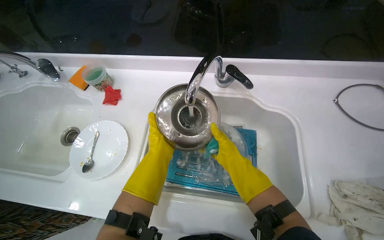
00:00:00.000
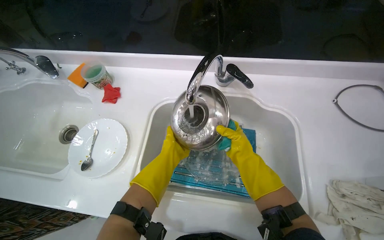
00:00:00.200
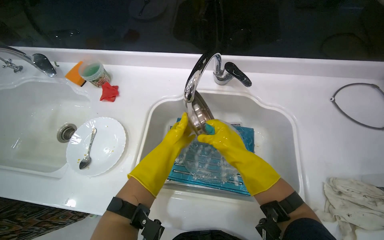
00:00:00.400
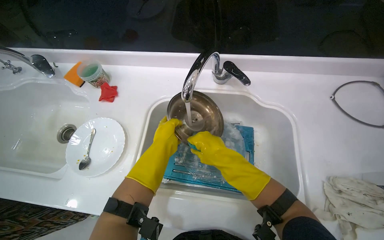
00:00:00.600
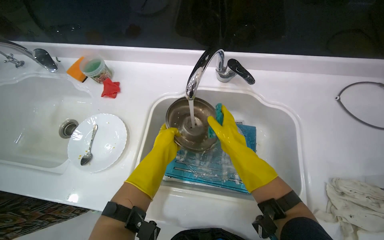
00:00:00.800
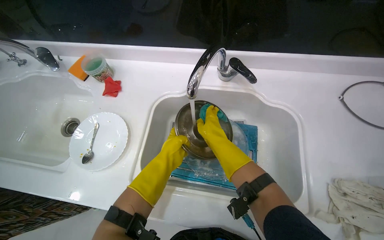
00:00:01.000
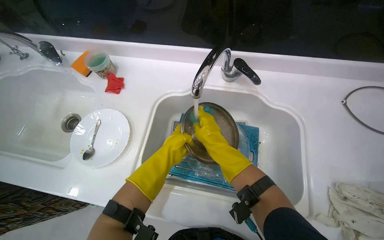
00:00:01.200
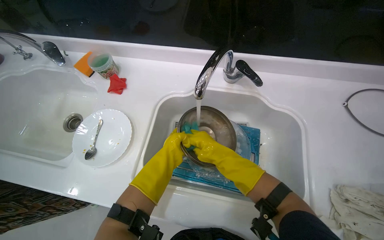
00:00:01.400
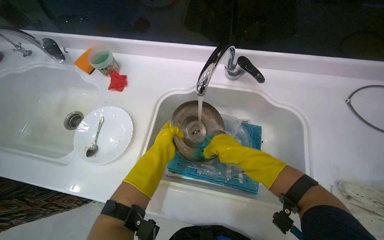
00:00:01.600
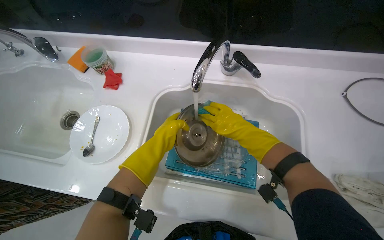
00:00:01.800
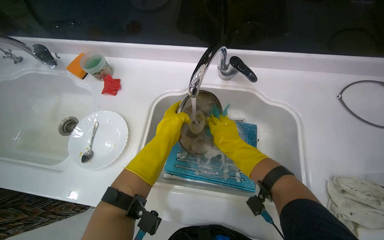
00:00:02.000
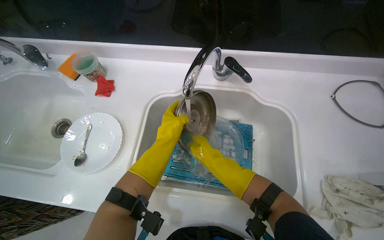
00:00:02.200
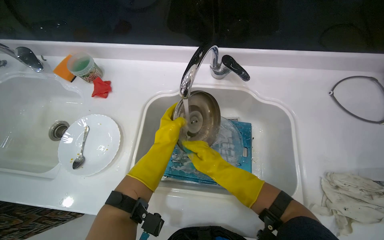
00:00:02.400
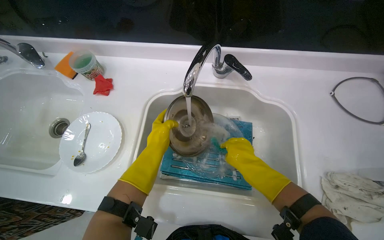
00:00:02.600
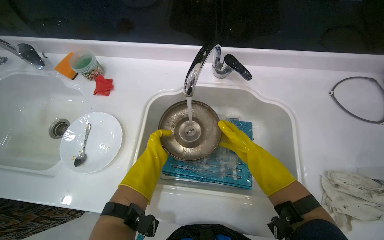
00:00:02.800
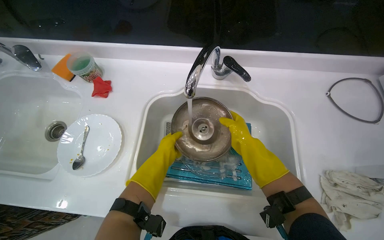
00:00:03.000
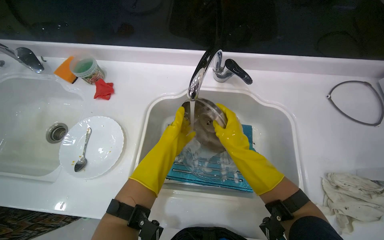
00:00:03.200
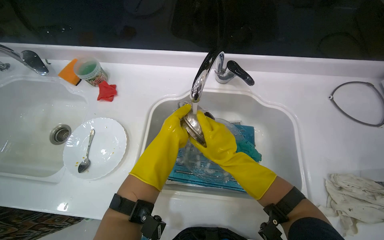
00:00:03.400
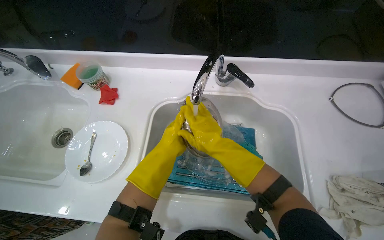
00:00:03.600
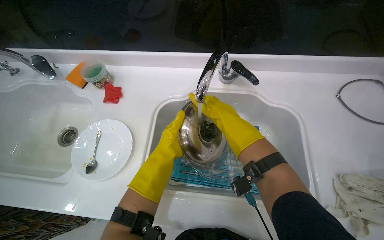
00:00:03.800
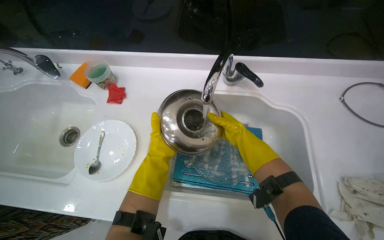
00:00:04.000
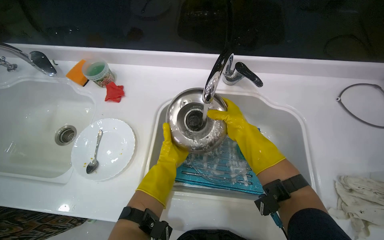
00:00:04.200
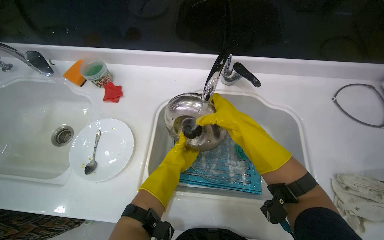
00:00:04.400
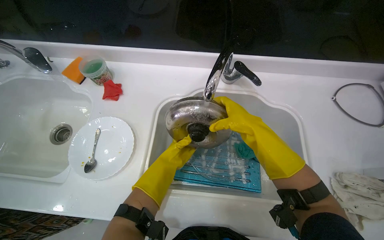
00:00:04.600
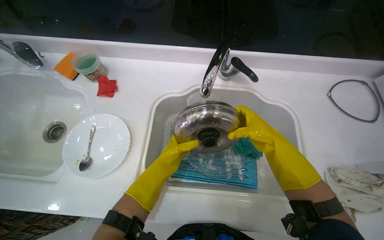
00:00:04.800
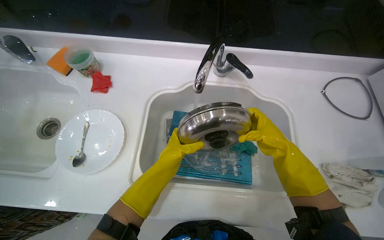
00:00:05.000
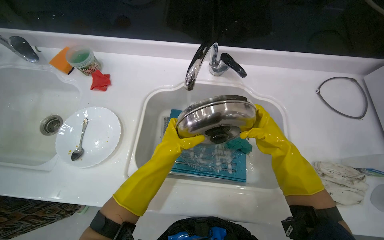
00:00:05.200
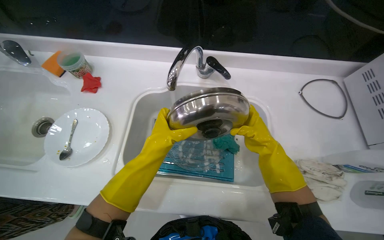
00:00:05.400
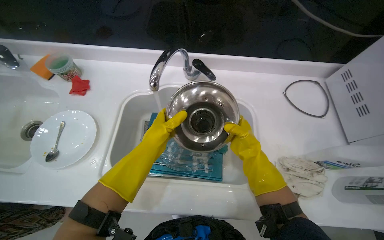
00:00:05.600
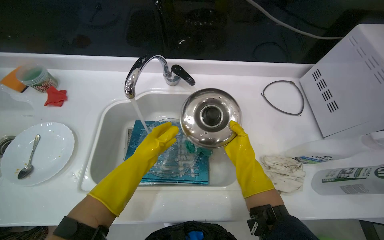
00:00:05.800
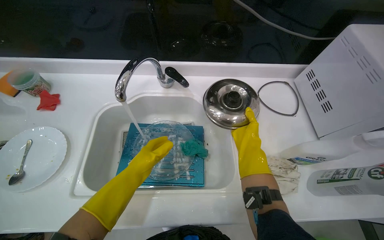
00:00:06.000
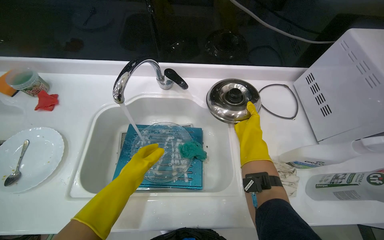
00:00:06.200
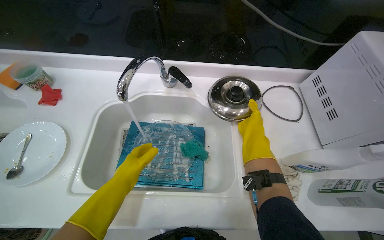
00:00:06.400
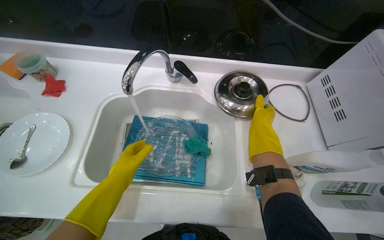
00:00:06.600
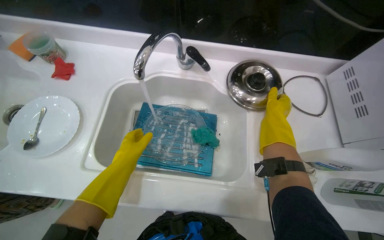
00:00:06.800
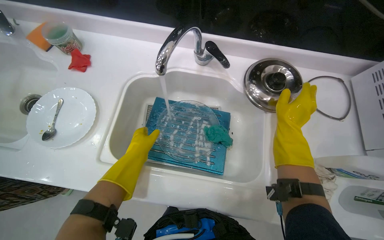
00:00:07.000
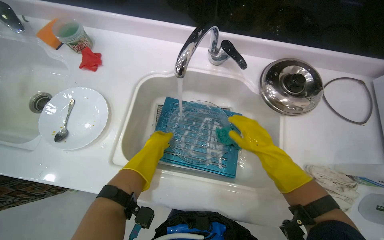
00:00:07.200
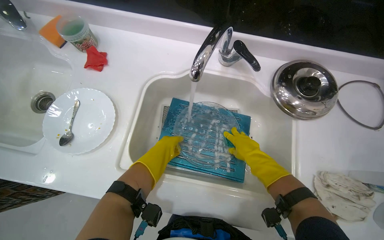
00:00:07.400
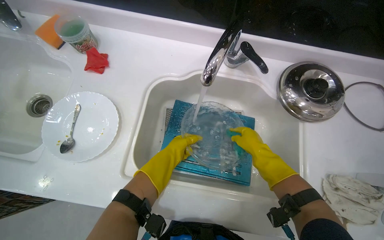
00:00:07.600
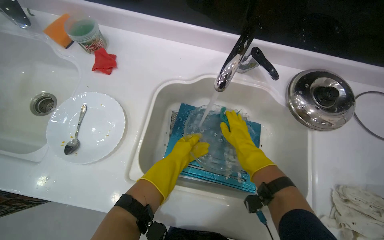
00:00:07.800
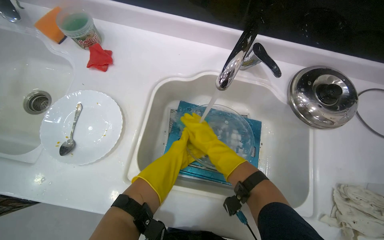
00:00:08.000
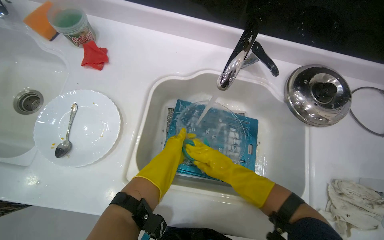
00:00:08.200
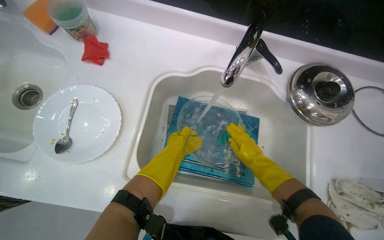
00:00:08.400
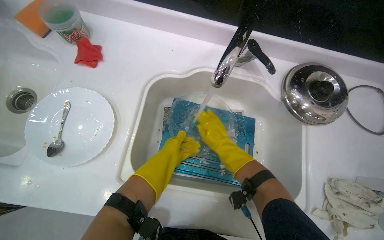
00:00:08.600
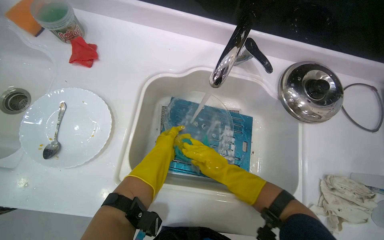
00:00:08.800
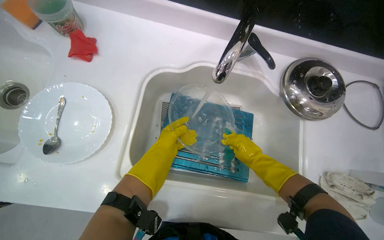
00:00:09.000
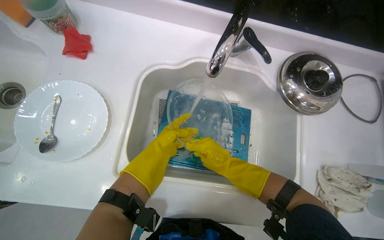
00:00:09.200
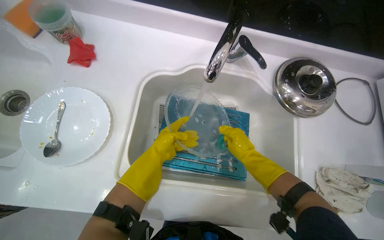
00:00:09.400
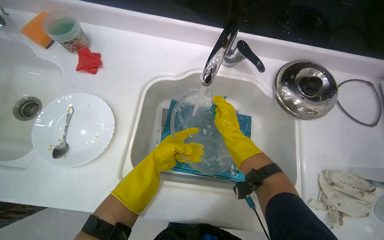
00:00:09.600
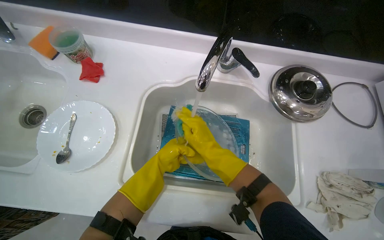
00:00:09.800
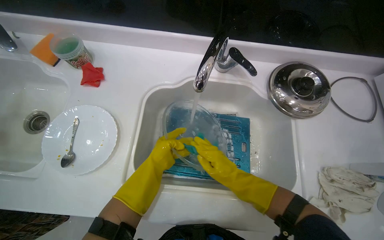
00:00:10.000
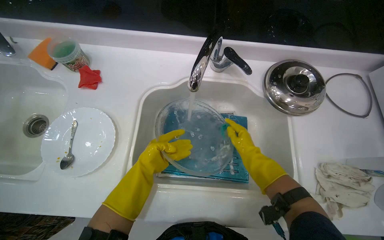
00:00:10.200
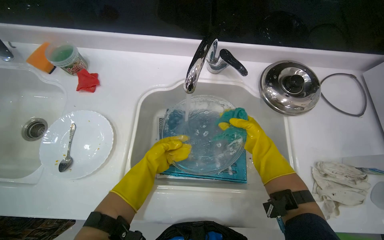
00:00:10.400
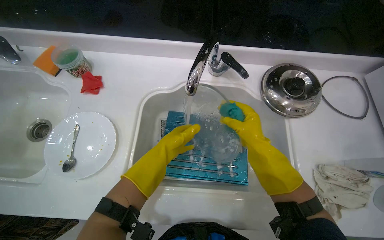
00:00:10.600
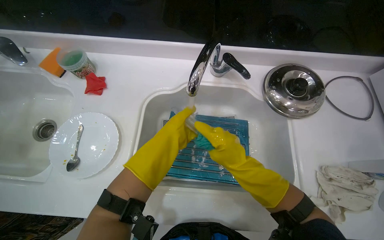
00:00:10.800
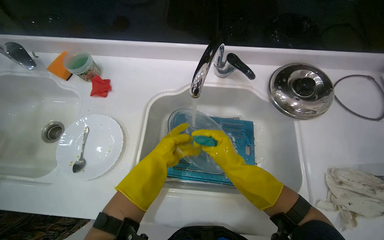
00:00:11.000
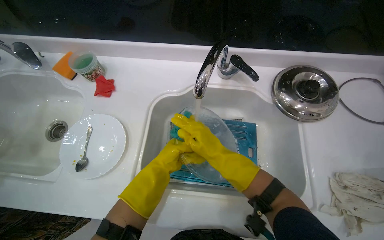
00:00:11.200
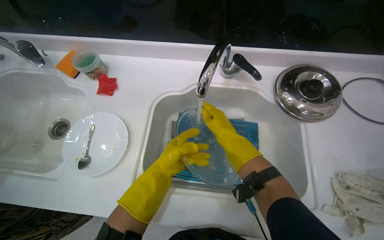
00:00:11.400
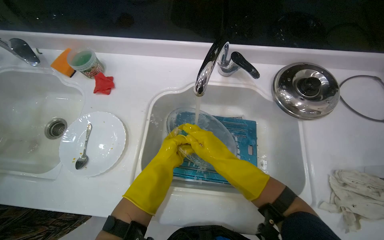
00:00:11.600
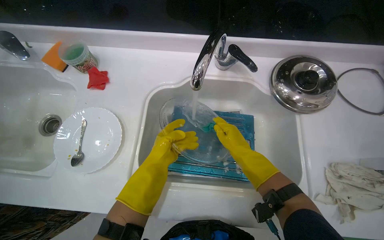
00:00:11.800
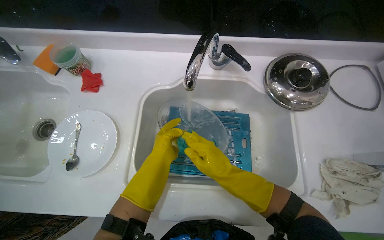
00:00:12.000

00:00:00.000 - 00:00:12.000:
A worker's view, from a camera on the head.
Job: cleaning kitchen.
The whole recording: Washing glass plate in kitchen sink. The worker scrubs and rinses a glass plate in the kitchen sink.
00:00:00.000 - 00:00:01.600: The hands make small movements and keep their place.
00:00:01.600 - 00:00:03.000: The right hand swings up and down the picture, roughly 10 cm each way, with 2 reversals.
00:00:03.000 - 00:00:04.400: The right hand goes nearer and farther, some 15 cm each way, reversing 2 times.
00:00:04.400 - 00:00:06.000: The right hand goes some 30 cm to the right; the left hand travels nearer to the camera and back again, some 15 cm each way.
00:00:06.000 - 00:00:07.600: The right hand reaches some 5 cm nearer to the camera, then returns, while the left hand heads farther from the camera, covering some 10 cm.
00:00:07.600 - 00:00:09.000: The right hand swings left and right, about 15 cm each way, with 3 reversals.
00:00:09.000 - 00:00:10.400: The right hand goes to the left and returns, roughly 15 cm each way. The left hand shifts roughly 10 cm nearer to the camera.
00:00:10.400 - 00:00:12.000: The right hand shifts about 10 cm to the left.

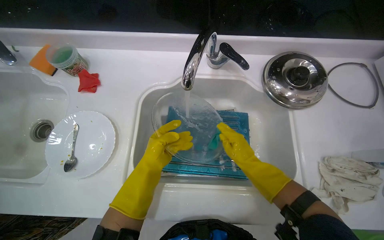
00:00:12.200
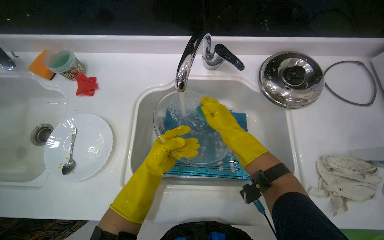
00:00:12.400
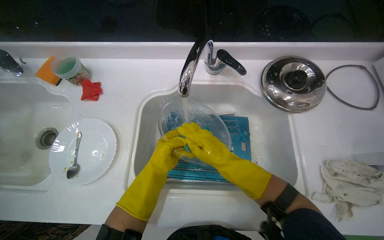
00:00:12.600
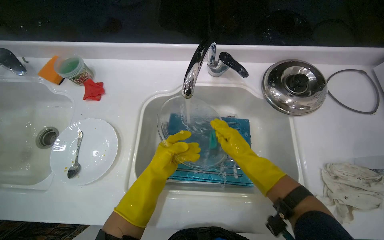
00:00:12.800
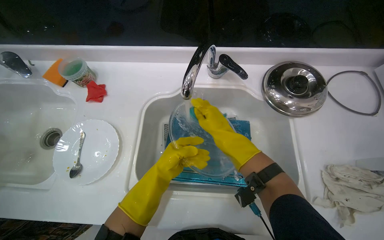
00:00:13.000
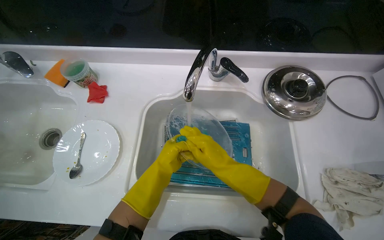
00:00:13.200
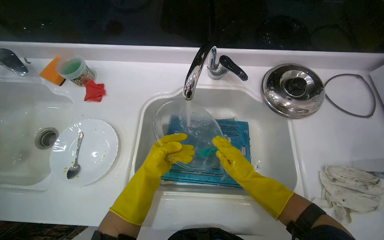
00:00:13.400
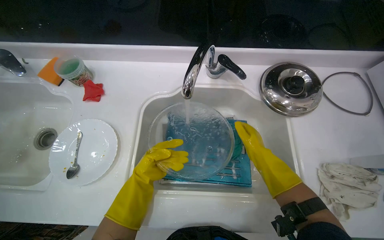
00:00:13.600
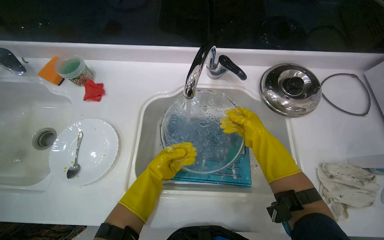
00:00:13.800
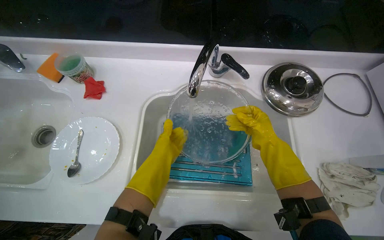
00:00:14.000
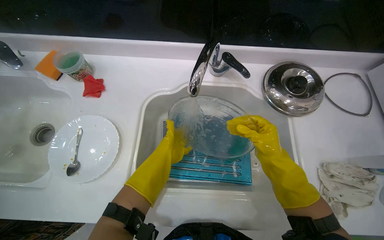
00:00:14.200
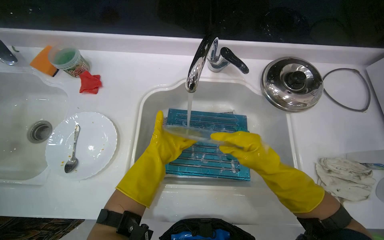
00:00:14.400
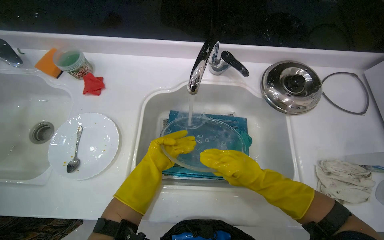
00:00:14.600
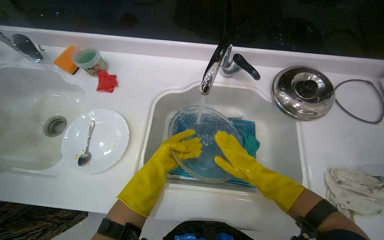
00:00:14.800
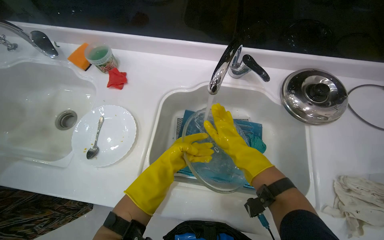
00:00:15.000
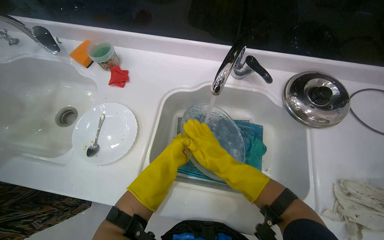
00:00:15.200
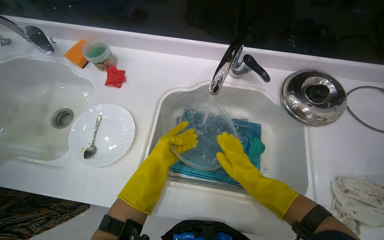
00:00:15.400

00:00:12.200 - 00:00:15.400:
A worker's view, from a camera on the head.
Job: cleaning kitchen.
The whole recording: Washing glass plate in kitchen sink. The worker scrubs and rinses a glass plate in the kitchen sink.
00:00:12.200 - 00:00:13.800: The right hand moves up the picture, approximately 10 cm, and goes to the left and returns, roughly 10 cm each way.
00:00:13.800 - 00:00:15.400: The right hand shifts approximately 10 cm down the picture, and reaches some 15 cm to the left, then returns.

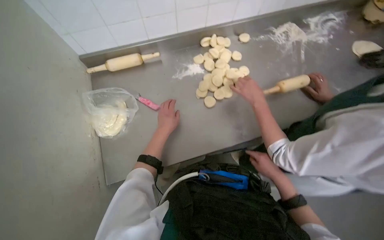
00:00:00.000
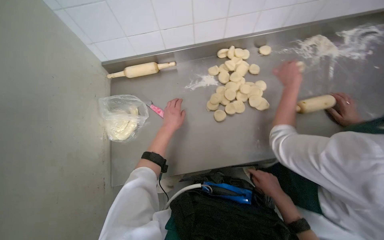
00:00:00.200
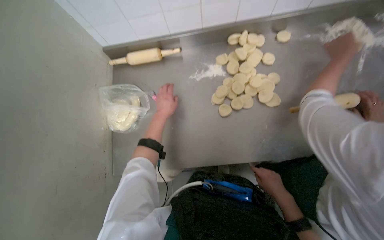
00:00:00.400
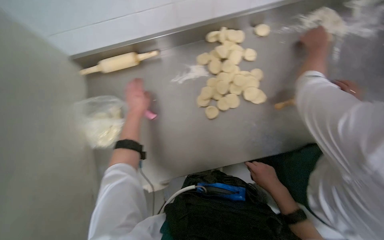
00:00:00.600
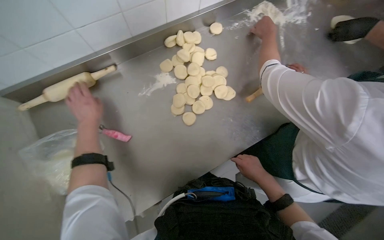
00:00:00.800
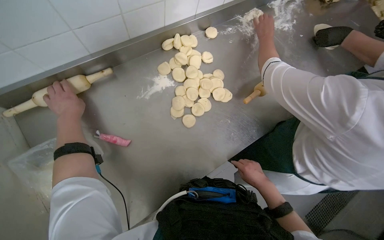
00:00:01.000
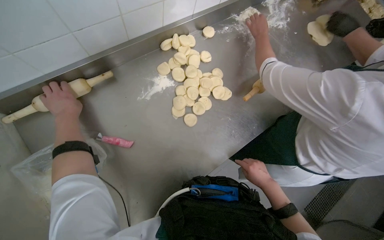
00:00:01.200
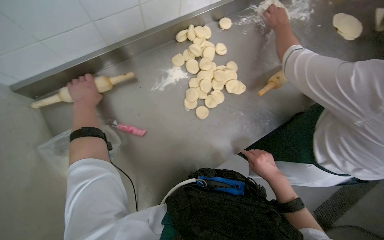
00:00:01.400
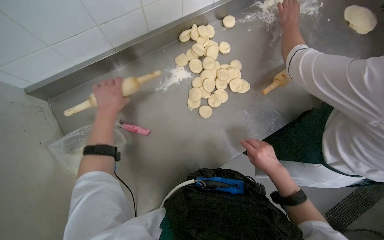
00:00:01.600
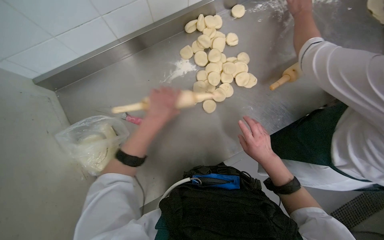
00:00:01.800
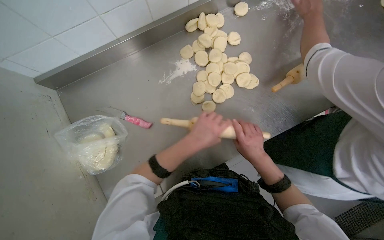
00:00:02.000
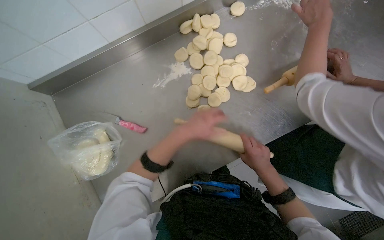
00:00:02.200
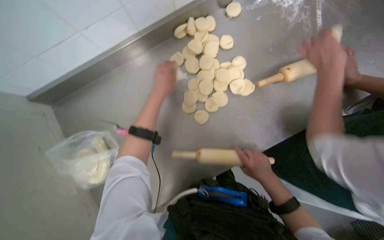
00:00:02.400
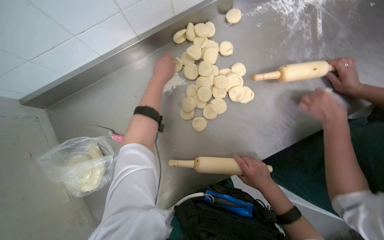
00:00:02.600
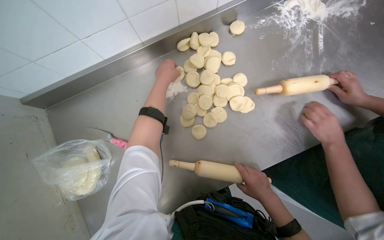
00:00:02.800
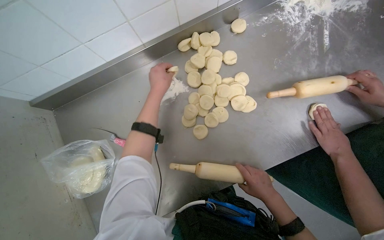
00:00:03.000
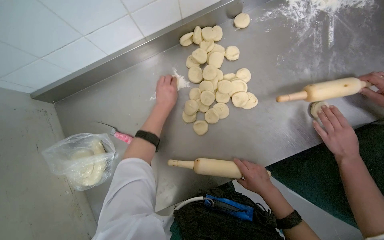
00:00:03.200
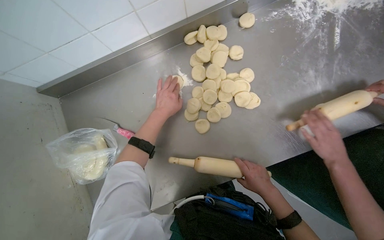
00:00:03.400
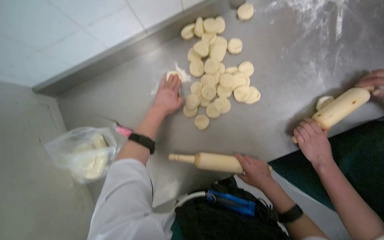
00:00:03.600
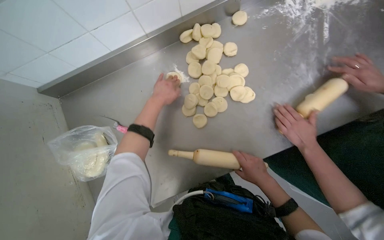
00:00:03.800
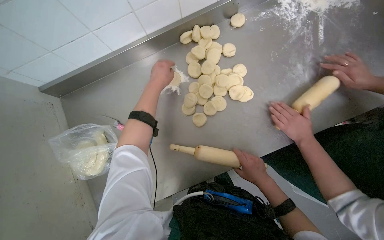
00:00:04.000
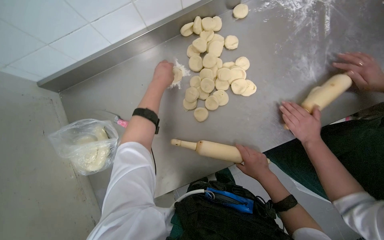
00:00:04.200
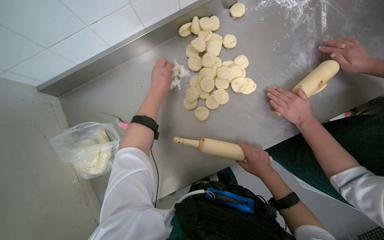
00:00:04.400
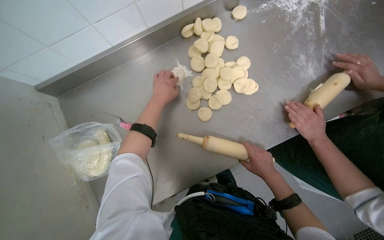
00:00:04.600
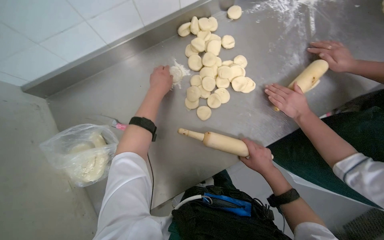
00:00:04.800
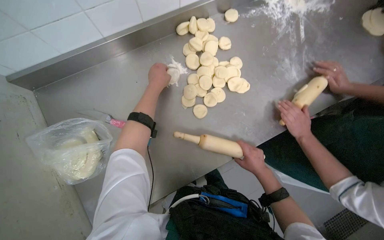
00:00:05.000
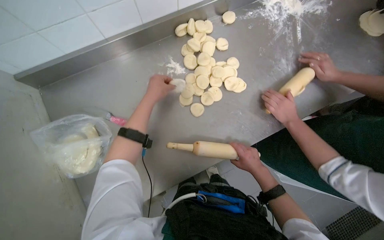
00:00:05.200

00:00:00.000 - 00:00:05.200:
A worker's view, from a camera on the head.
Job: preparing food.
The whole recording: Rolling dough pieces with rolling pin. The worker rolls small pieces of dough into flat circles using a rolling pin on a metal counter.
00:00:01.800 - 00:00:03.400: The left hand moves up and down the picture over approximately 20 cm, changing direction 2 times.
00:00:03.400 - 00:00:05.200: The left hand is displaced nearer to the camera by about 10 cm.
